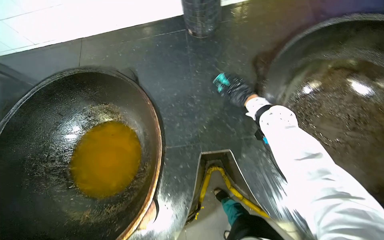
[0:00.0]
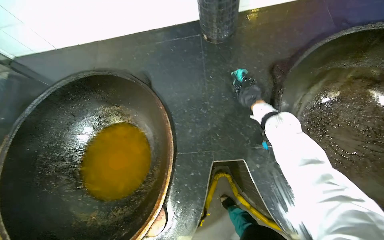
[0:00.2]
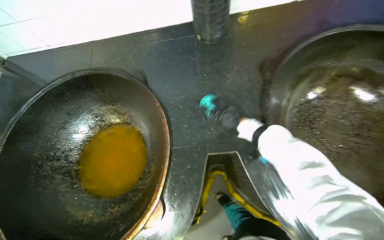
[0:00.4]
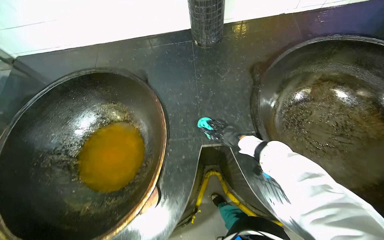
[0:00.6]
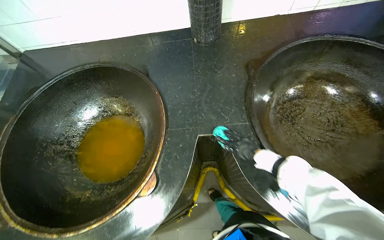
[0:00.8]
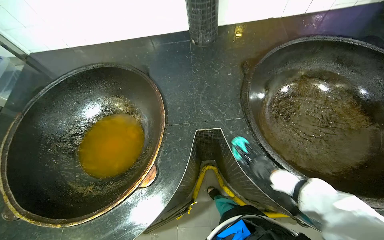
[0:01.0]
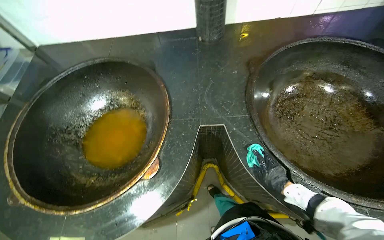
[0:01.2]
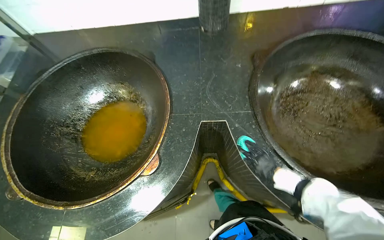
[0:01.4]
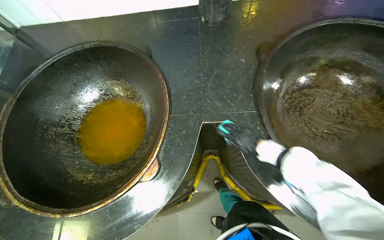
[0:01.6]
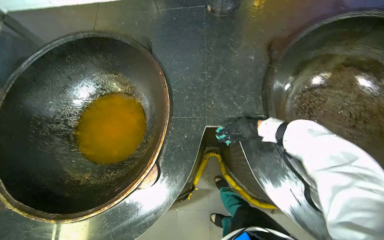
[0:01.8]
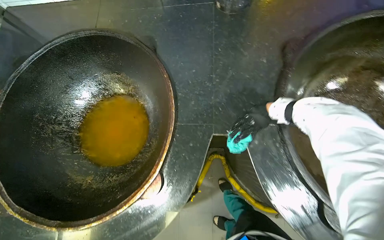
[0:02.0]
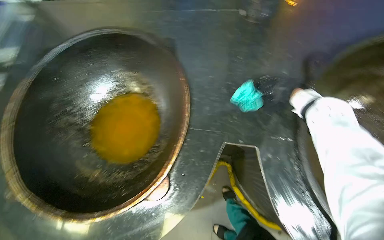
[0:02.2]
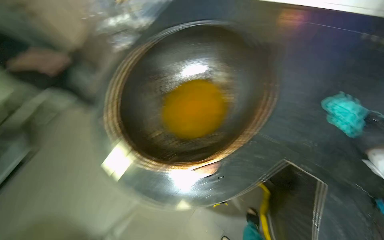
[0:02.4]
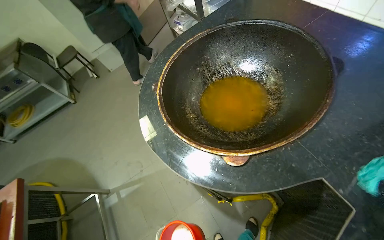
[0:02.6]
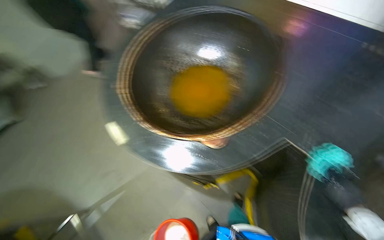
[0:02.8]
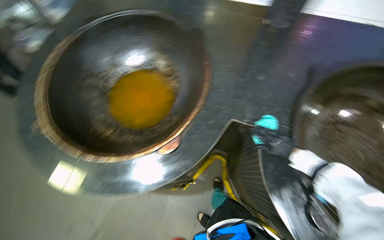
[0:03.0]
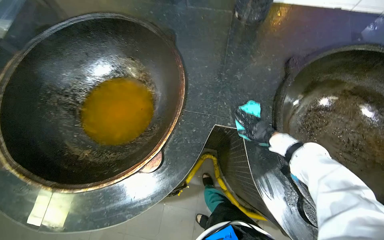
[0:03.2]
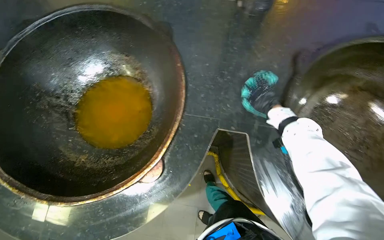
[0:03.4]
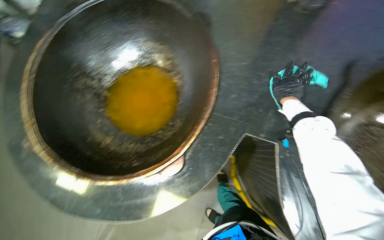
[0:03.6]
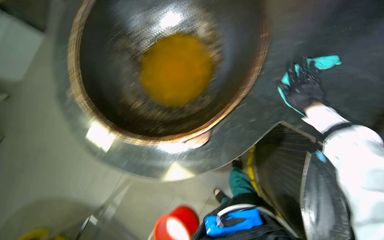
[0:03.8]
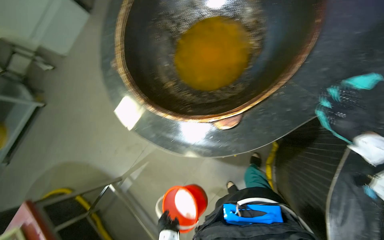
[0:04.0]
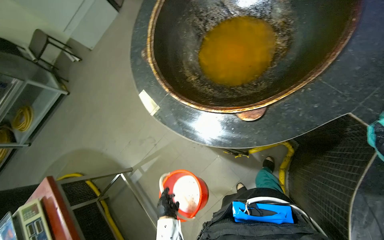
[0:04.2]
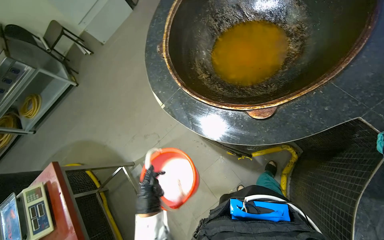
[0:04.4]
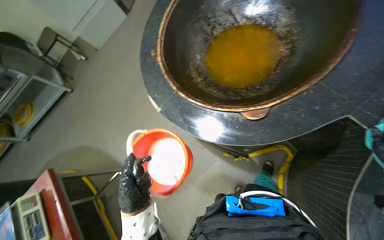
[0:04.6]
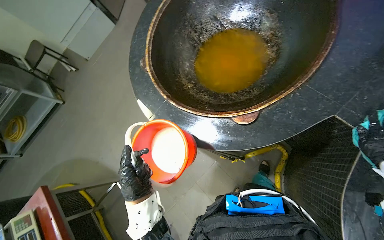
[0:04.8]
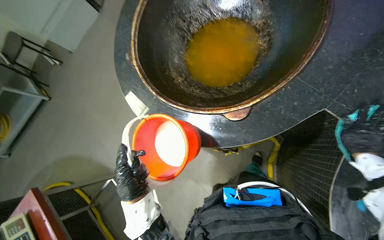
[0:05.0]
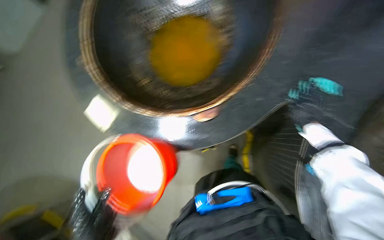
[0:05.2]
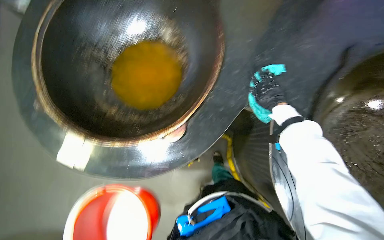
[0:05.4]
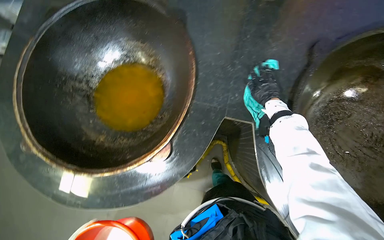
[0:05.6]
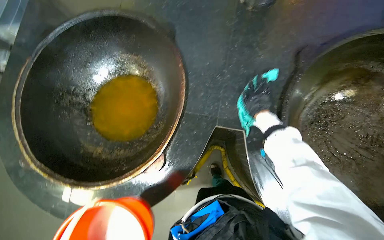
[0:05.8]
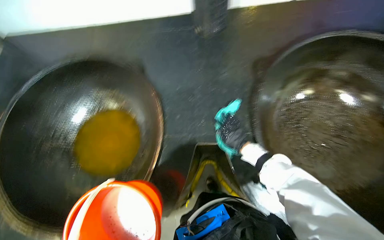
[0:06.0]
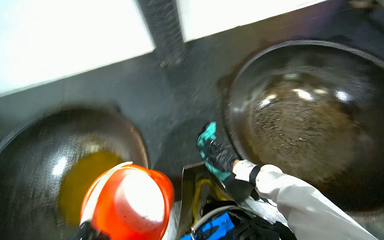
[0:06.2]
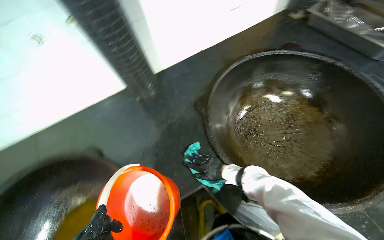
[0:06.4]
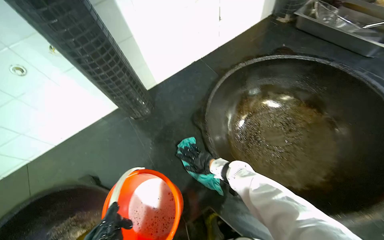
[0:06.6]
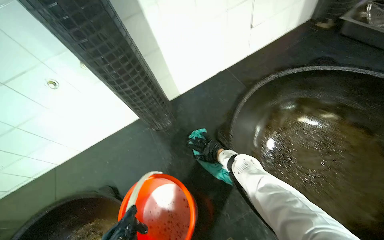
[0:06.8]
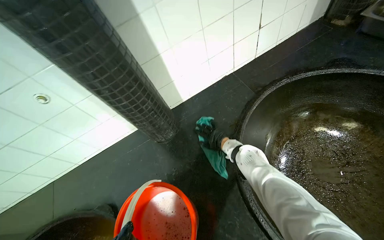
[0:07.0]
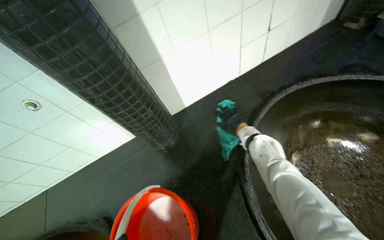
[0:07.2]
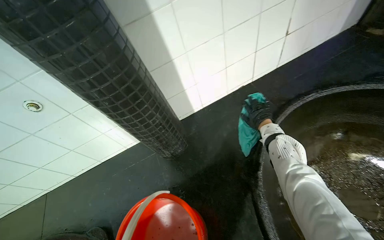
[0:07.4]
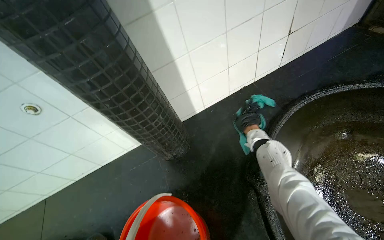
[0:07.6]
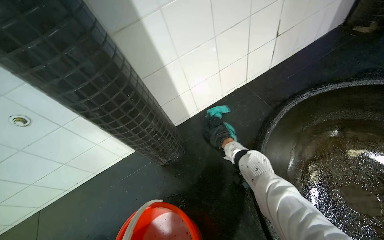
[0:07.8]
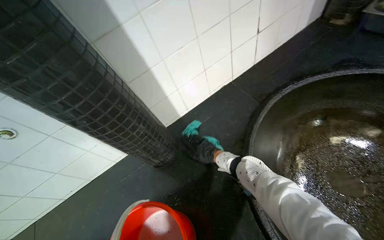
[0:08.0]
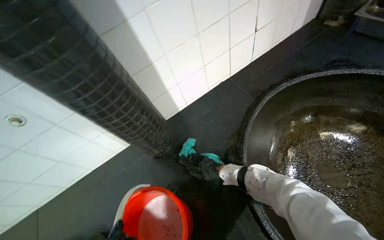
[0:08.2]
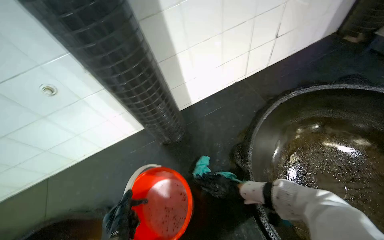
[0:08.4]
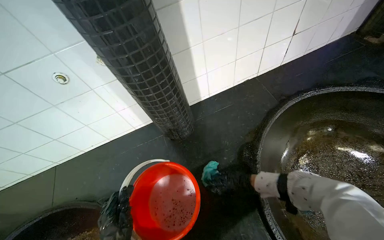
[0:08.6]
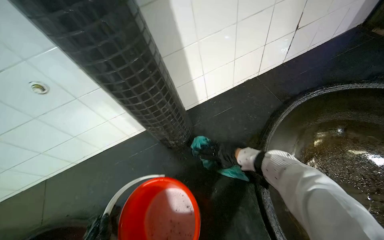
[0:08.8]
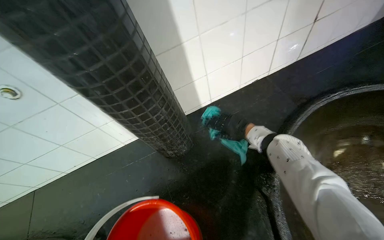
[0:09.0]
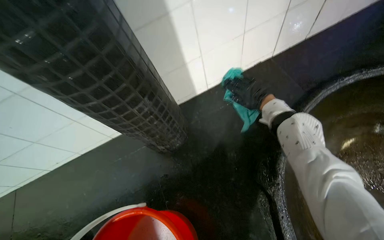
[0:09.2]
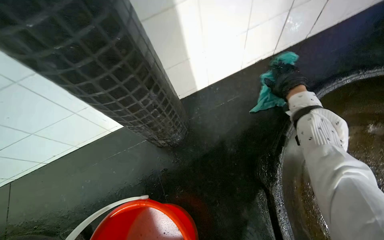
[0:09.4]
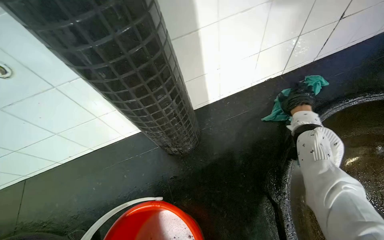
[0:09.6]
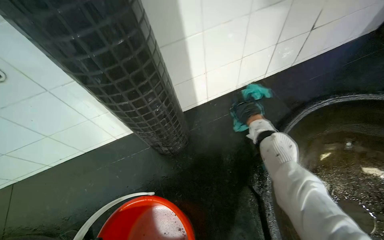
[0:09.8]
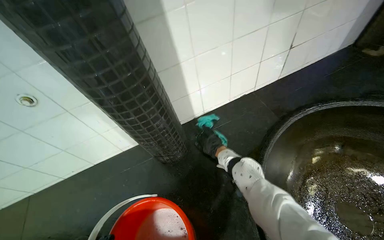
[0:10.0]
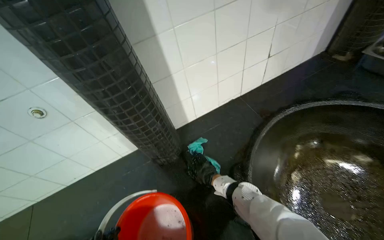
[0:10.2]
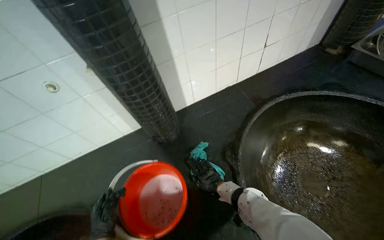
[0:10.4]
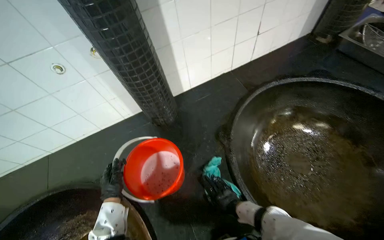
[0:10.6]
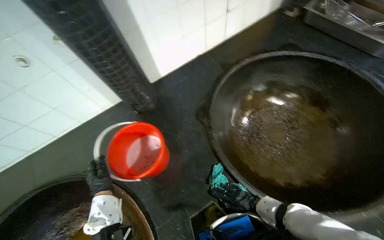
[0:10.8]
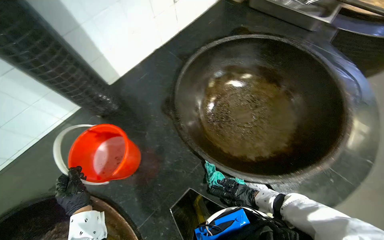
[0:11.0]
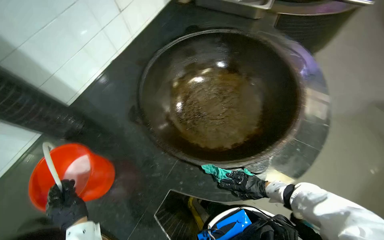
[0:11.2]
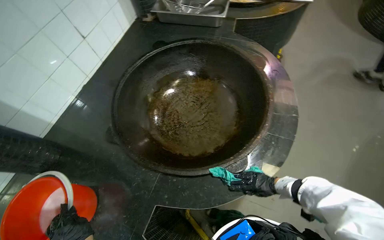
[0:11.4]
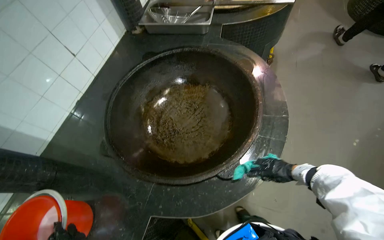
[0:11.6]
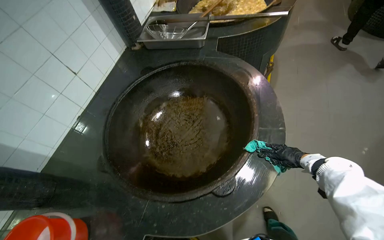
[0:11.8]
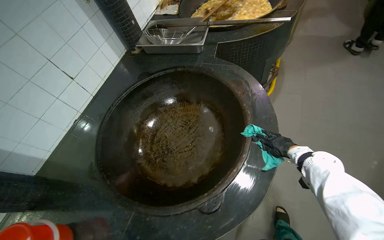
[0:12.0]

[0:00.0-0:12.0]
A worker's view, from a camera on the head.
Job: wiping surfaces.
The whole recording: Wiping cooking surface. The worker wipes the surface around large cooking pots with a cleaning cloth.
0:00.0 to 0:01.6: The right hand shifts some 25 cm down the picture.
0:03.0 to 0:04.4: The head rotates some 35 degrees to the left. The view tilts approximately 15 degrees downward.
0:04.4 to 0:06.0: The head rotates approximately 55 degrees to the right. The view tilts some 10 degrees upward.
0:06.0 to 0:07.6: The view tilts roughly 20 degrees upward. Everything in view rotates approximately 25 degrees counterclockwise.
0:07.6 to 0:09.0: The right hand reaches roughly 25 cm down the picture, then returns.
0:09.0 to 0:10.4: The right hand heads down the picture, covering some 35 cm.
0:10.4 to 0:12.0: The camera travels approximately 60 cm. The wearer looks about 45 degrees further to the right.

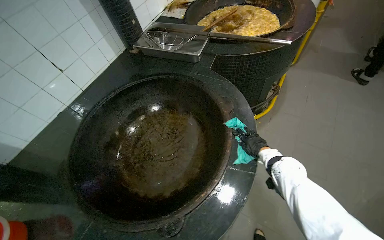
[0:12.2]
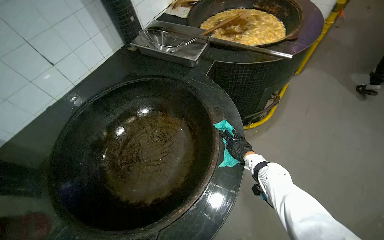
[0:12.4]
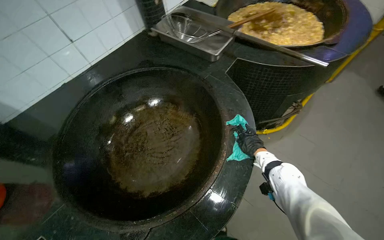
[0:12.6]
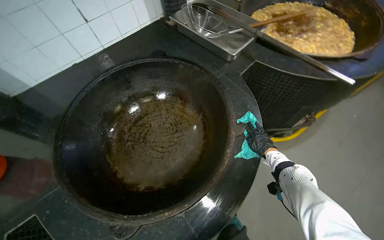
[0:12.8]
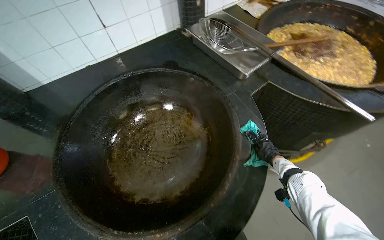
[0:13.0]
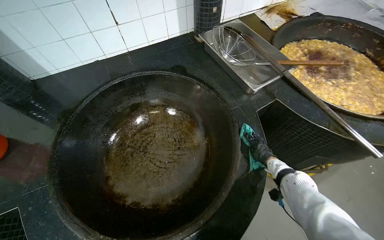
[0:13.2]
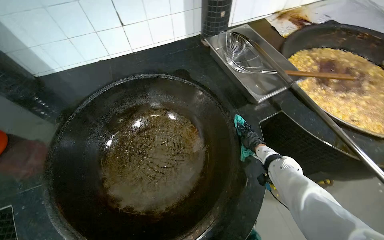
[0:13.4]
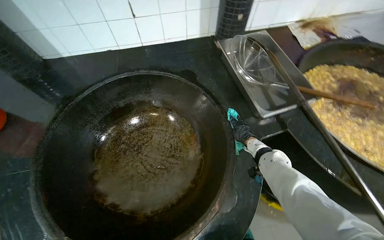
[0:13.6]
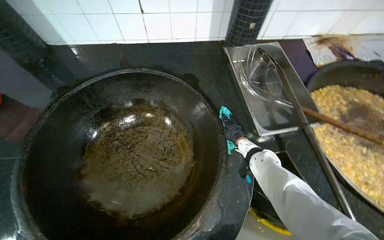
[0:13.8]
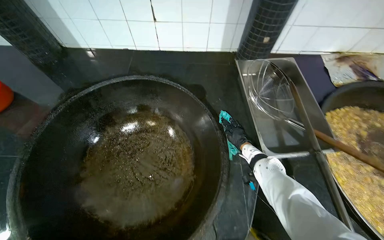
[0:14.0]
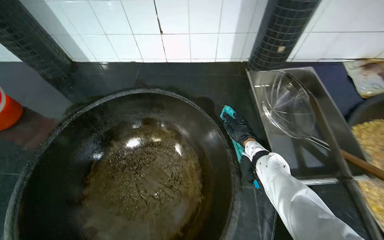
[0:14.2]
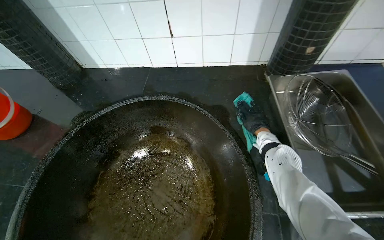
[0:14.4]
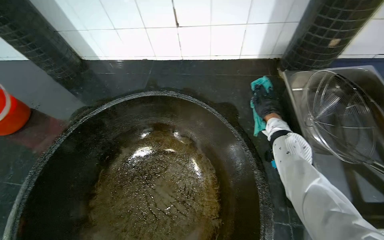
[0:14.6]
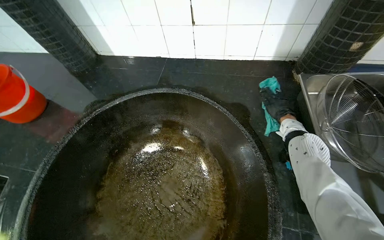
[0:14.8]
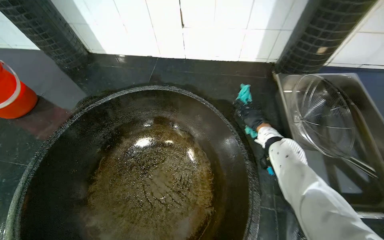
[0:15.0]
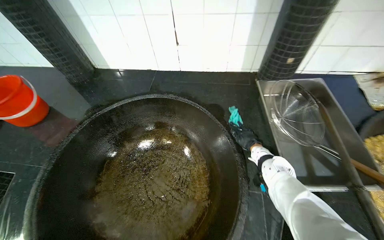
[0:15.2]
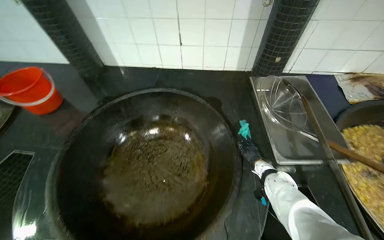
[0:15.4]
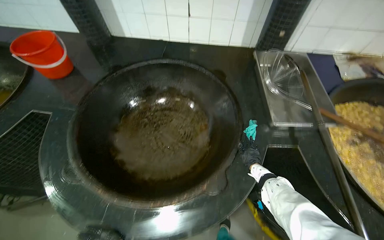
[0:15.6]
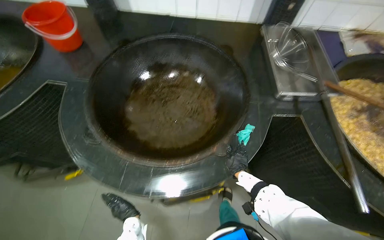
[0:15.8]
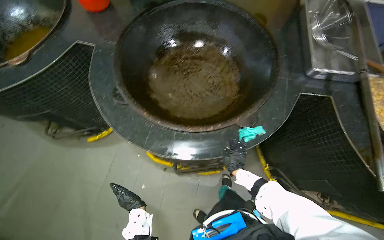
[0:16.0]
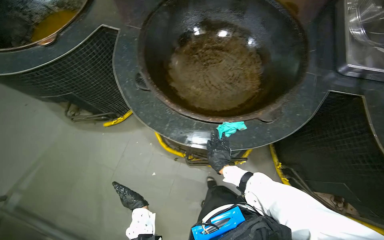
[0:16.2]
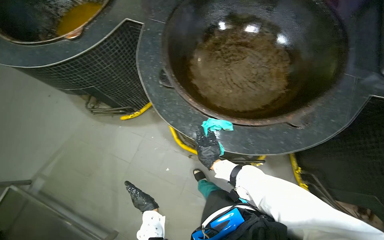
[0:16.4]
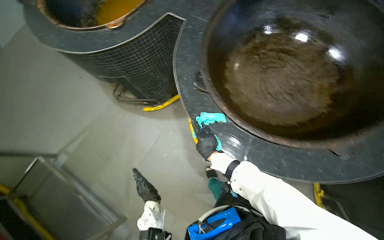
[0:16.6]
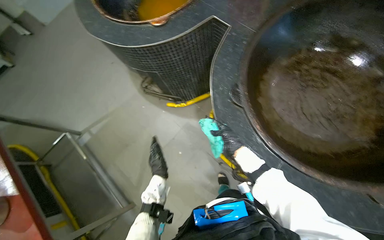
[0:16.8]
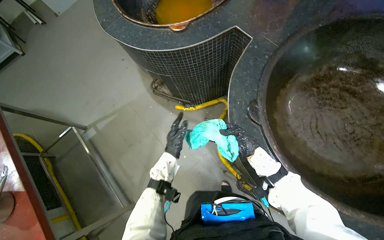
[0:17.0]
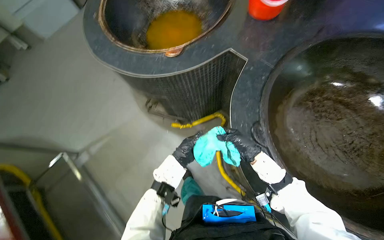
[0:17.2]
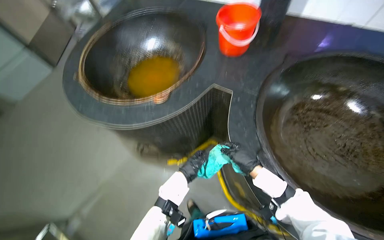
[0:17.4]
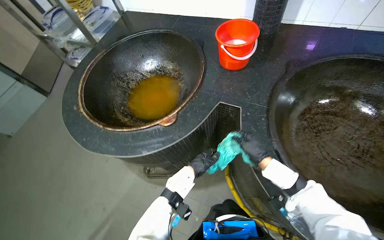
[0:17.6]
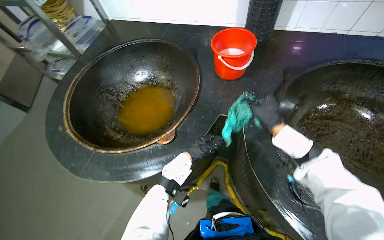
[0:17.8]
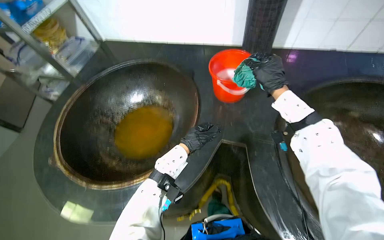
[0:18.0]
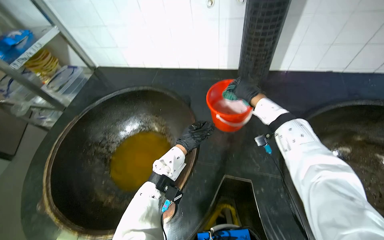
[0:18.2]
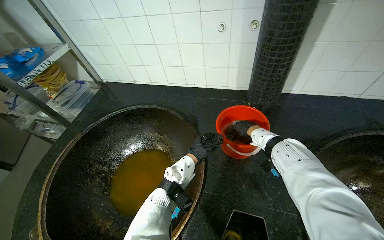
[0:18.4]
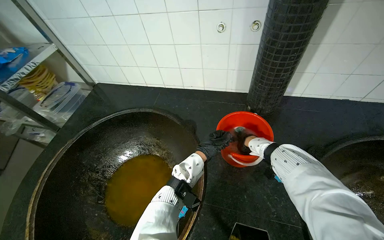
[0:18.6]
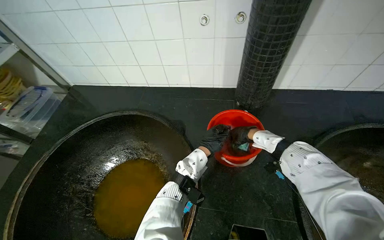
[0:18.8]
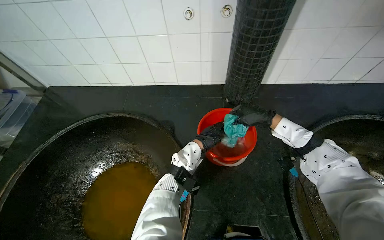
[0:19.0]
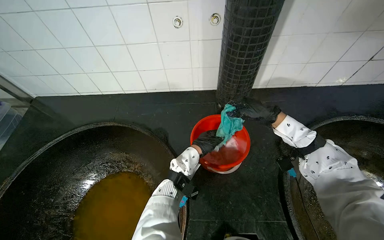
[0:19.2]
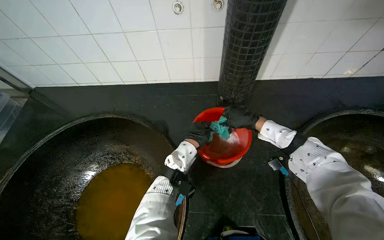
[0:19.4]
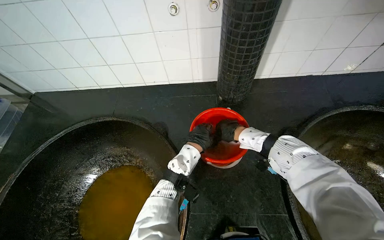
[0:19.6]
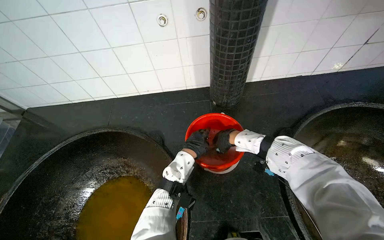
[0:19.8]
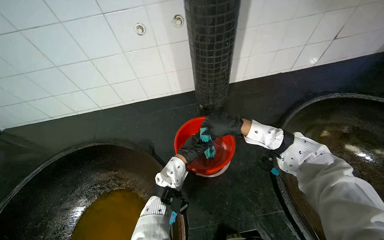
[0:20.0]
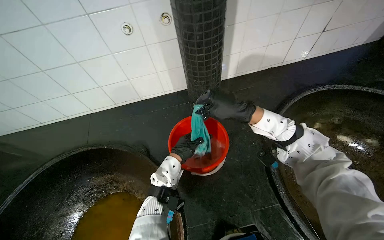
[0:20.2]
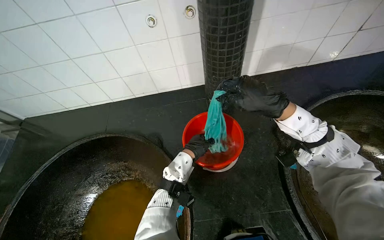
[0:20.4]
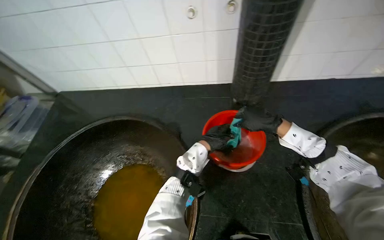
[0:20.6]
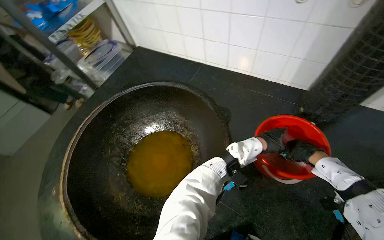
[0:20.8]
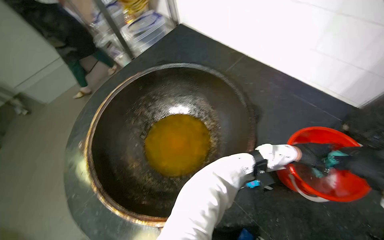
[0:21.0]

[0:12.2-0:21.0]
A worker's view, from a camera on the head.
Job: wiping surfaces.
The whole recording: Wiping cooking surface. The worker wipes the surface around large cooking pots with a cleaning cloth.
0:12.2 to 0:13.6: The head travels about 40 cm. The head rotates roughly 50 degrees to the left.
0:13.6 to 0:15.2: The head turns to the left by approximately 20 degrees.
0:15.2 to 0:16.6: The camera is carried about 60 cm. The head rotates approximately 25 degrees to the left. The wearer looks approximately 20 degrees further downward.
0:16.6 to 0:18.0: The camera is carried roughly 70 cm. The view tilts about 15 degrees upward.
0:18.0 to 0:19.6: The camera is carried roughly 40 cm. The head turns to the right by roughly 15 degrees.
0:19.6 to 0:21.0: The head turns to the left by approximately 45 degrees.
